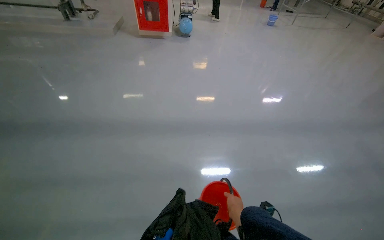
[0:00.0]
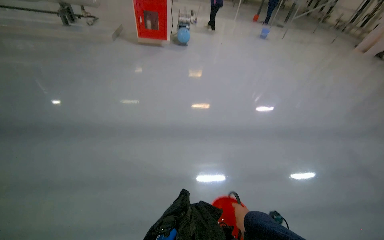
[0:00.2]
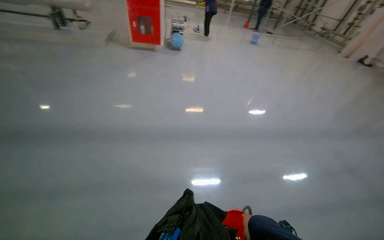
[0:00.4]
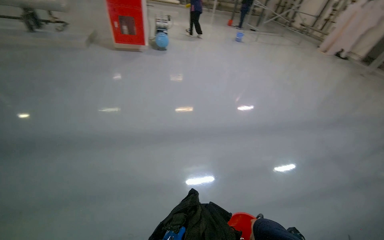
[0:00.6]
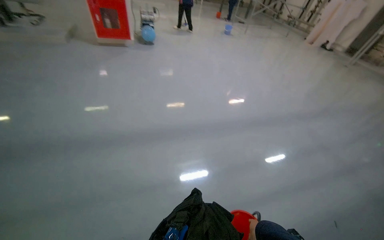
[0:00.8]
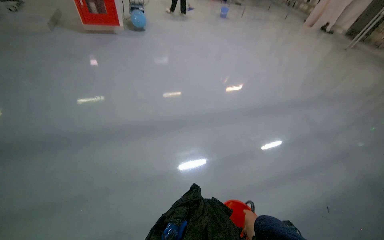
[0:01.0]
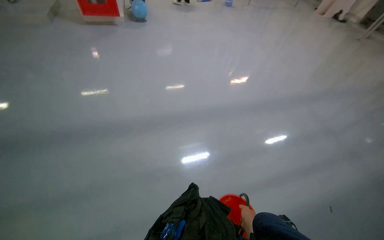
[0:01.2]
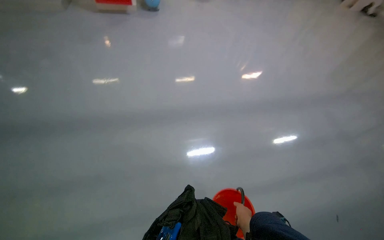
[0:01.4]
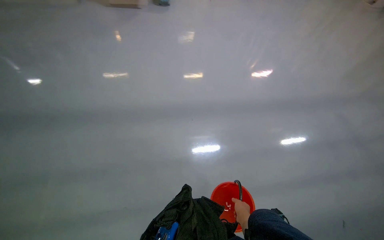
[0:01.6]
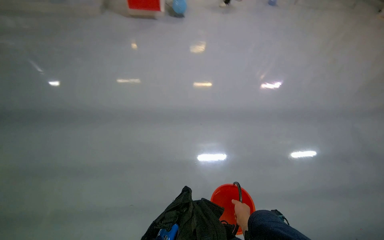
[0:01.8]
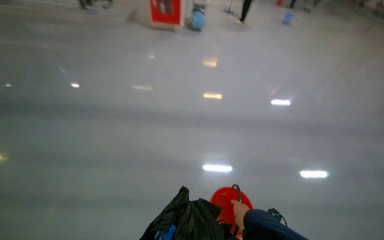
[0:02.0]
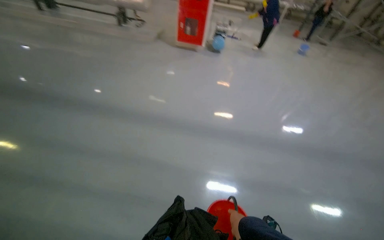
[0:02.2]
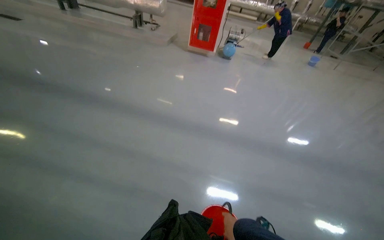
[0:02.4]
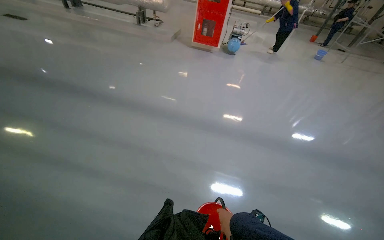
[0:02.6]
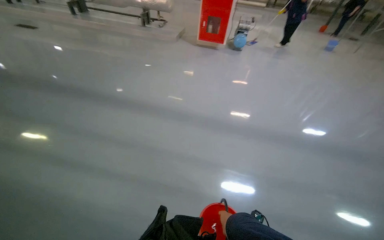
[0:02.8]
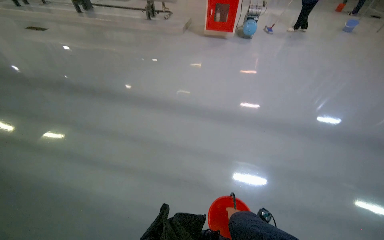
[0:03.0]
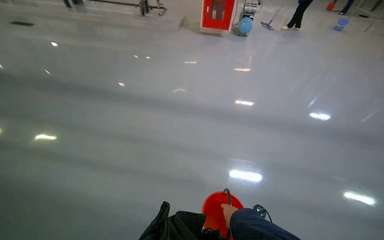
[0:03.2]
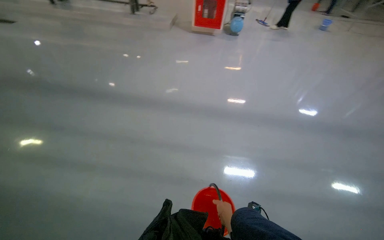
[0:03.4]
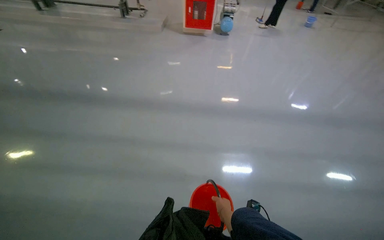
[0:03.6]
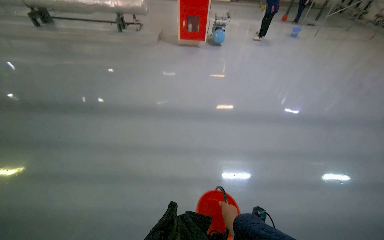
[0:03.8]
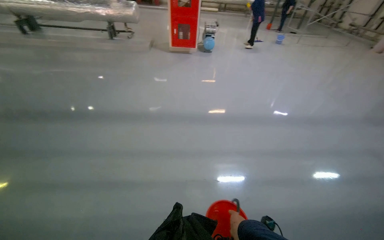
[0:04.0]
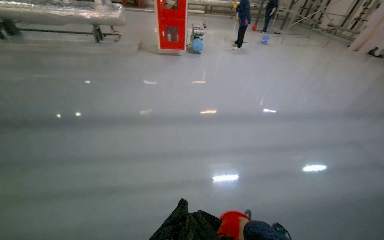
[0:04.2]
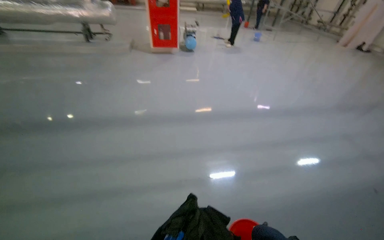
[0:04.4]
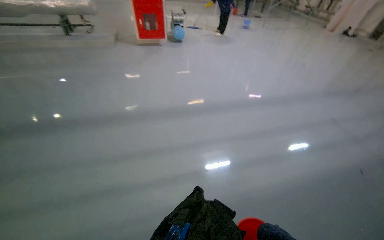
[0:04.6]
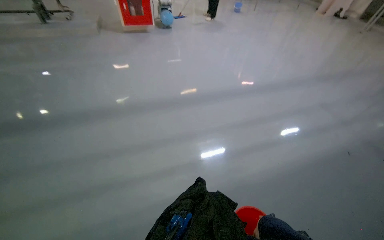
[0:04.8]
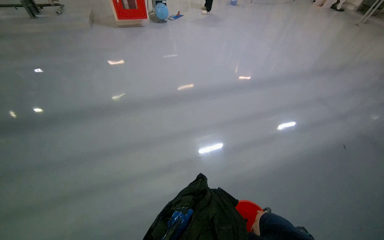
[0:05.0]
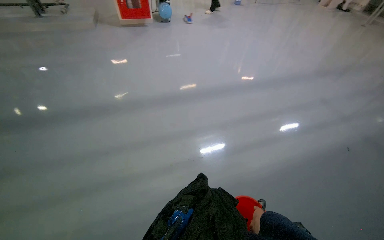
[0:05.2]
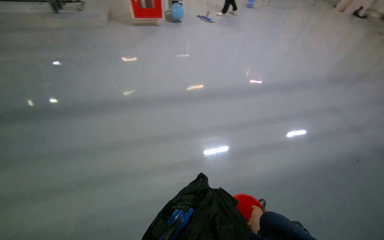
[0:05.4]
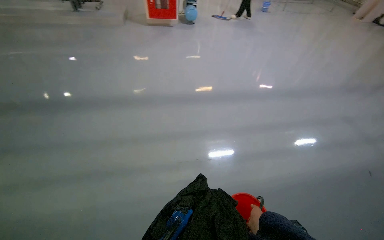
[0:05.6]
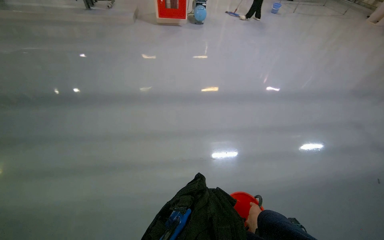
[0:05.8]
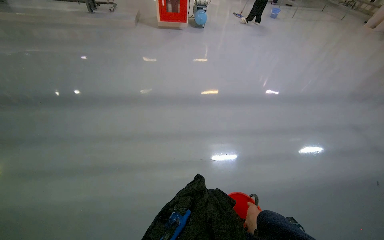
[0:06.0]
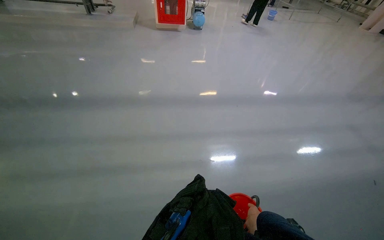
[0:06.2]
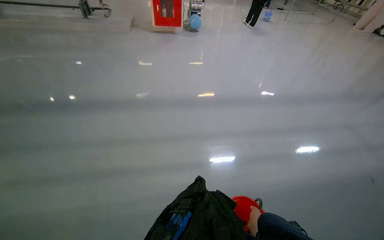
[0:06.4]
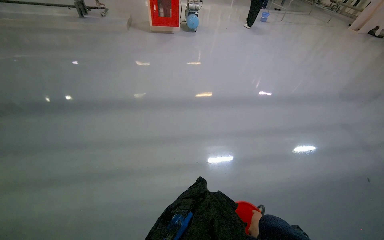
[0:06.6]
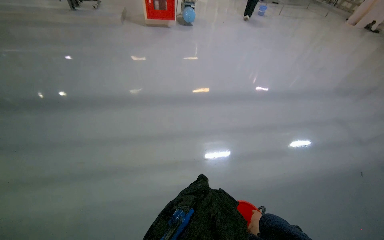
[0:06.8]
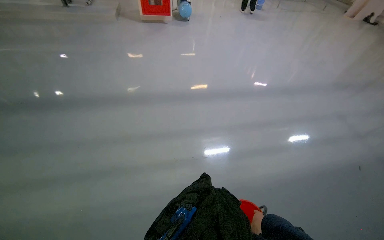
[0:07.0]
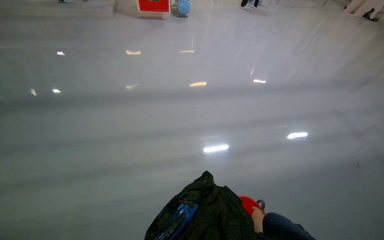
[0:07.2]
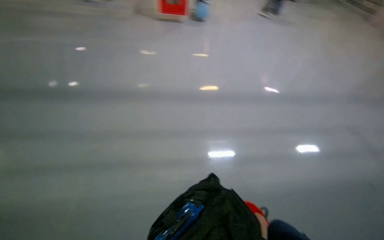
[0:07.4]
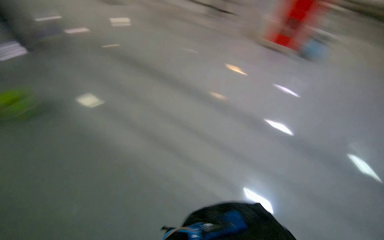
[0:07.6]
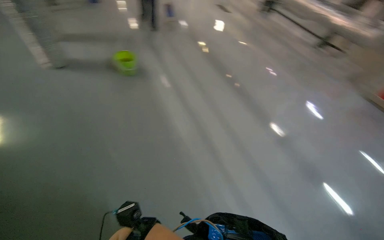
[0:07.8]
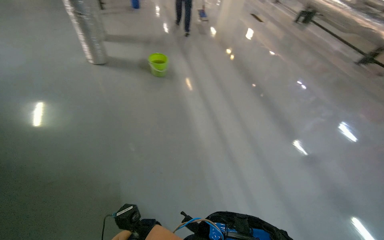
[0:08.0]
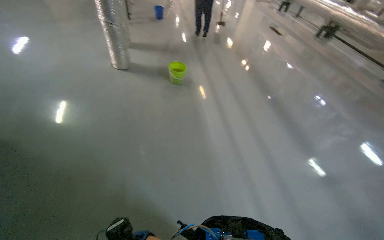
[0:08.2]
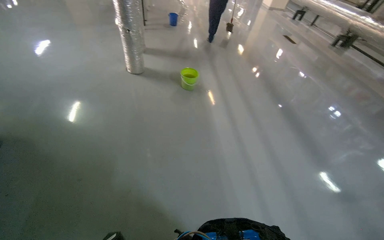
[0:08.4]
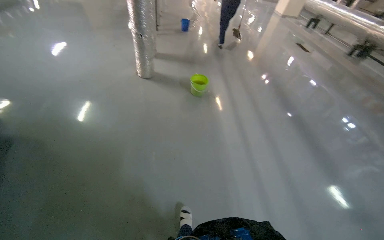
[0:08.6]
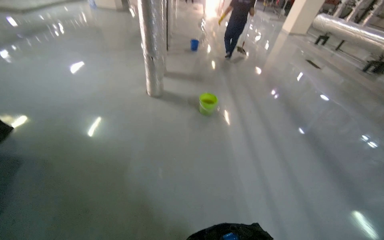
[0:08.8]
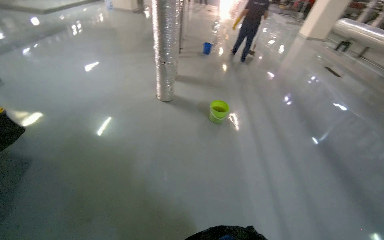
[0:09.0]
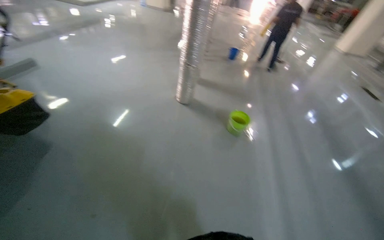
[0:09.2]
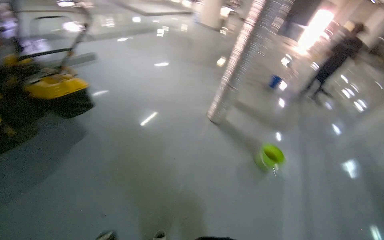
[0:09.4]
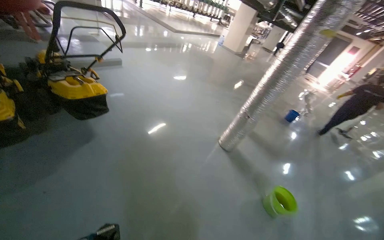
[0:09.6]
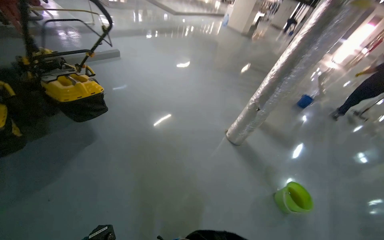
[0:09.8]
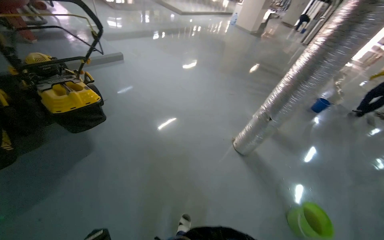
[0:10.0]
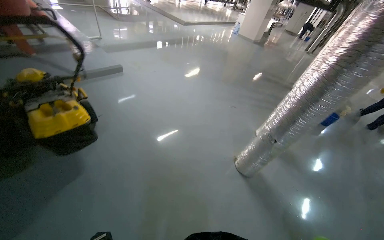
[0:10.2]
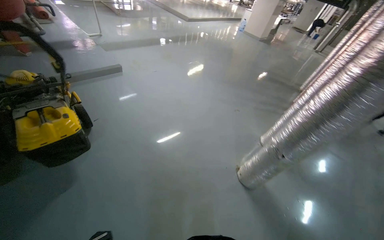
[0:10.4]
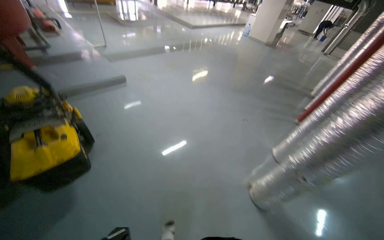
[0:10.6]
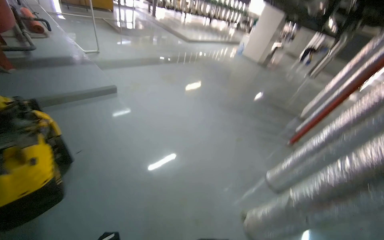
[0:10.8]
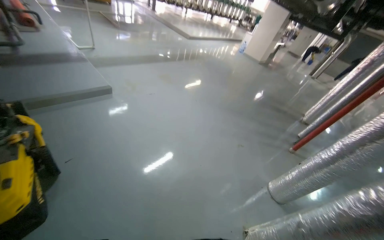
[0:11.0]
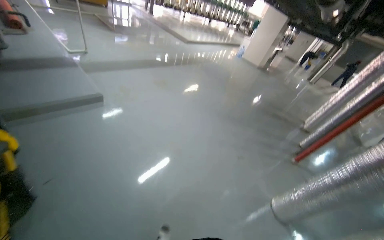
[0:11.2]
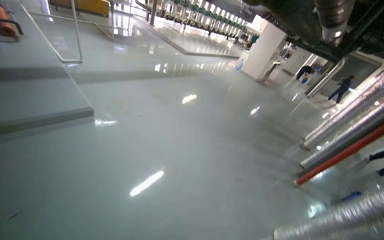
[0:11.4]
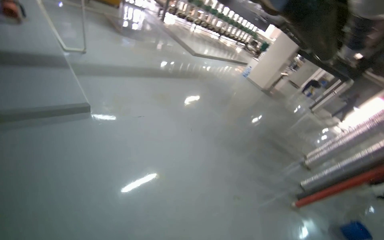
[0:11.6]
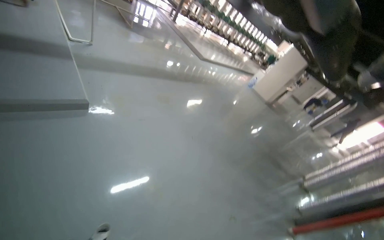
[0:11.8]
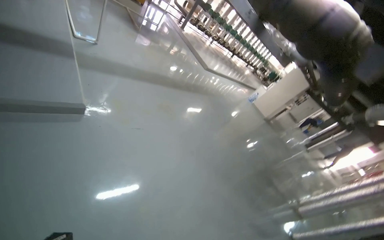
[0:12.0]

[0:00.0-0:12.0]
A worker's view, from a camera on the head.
Job: preparing cleaning supplies.
The whole recording: Preparing mop head for cleaning. The worker empties the dirty water from the bucket and takes clean water and picks up the mop head, dips it into the bucket, wrings it out, and places it on the floor.
0:01.6 to 0:03.0: The wearer looks about 25 degrees further to the left.
0:03.0 to 0:04.4: The head turns to the right by about 25 degrees.
0:06.0 to 0:07.6: The head turns to the left by approximately 35 degrees.
0:07.6 to 0:09.0: The camera is carried roughly 40 cm. The head turns to the left by some 65 degrees. The view tips upward by about 15 degrees.
0:09.0 to 0:10.4: The head travels about 1 m. The wearer looks approximately 40 degrees further to the left.
0:10.4 to 0:12.0: The camera is carried roughly 1 m.

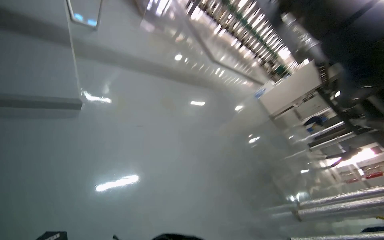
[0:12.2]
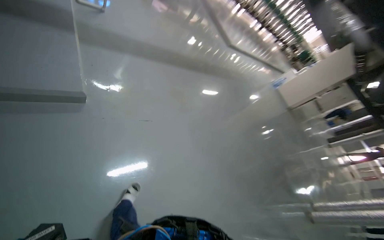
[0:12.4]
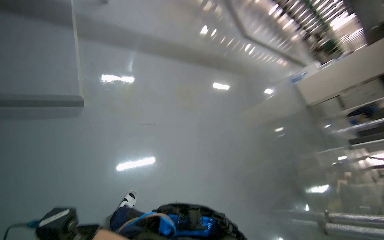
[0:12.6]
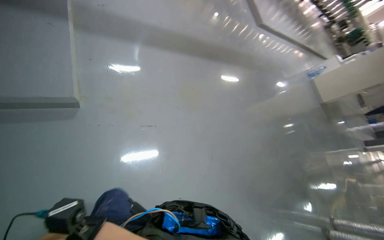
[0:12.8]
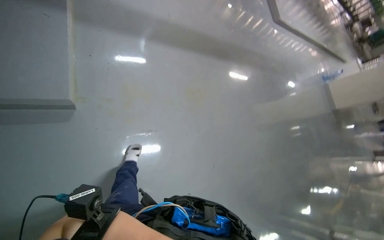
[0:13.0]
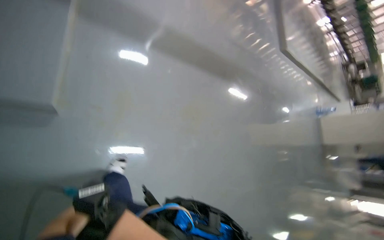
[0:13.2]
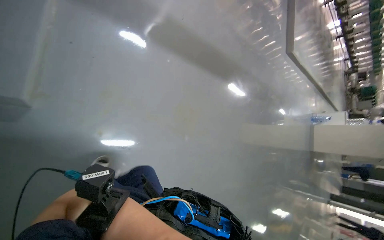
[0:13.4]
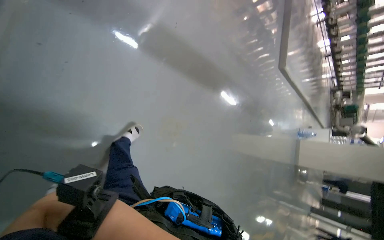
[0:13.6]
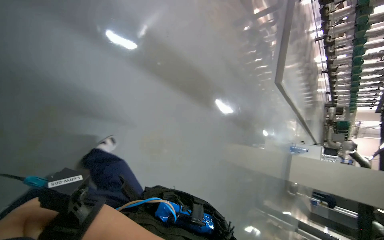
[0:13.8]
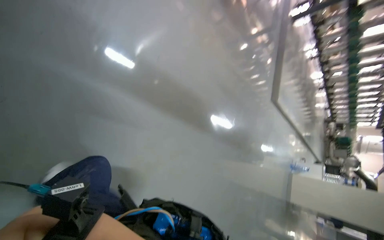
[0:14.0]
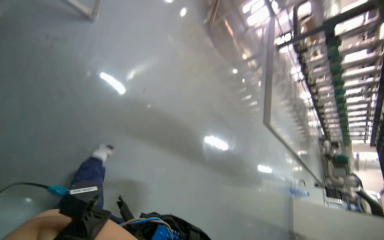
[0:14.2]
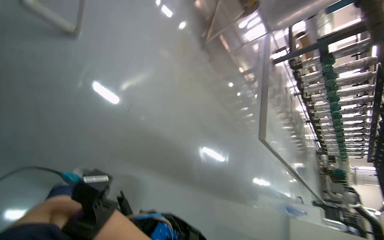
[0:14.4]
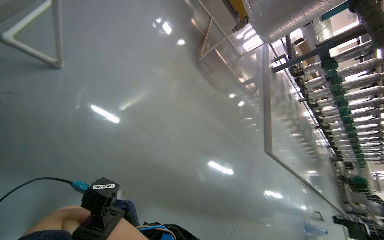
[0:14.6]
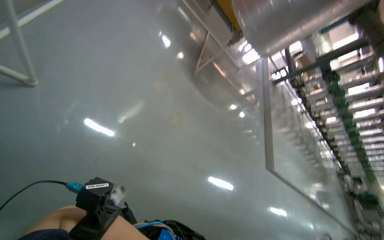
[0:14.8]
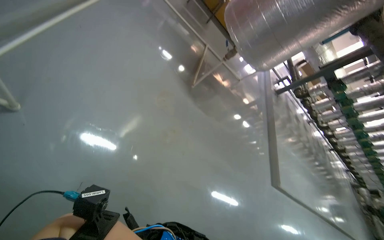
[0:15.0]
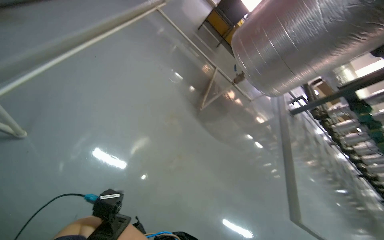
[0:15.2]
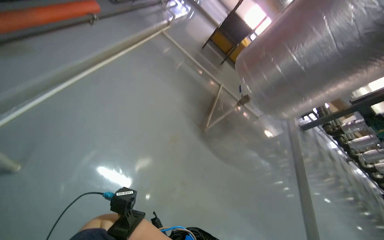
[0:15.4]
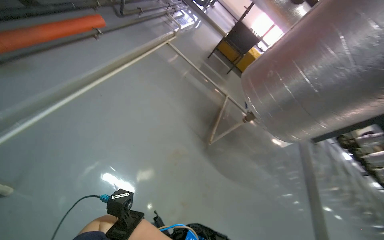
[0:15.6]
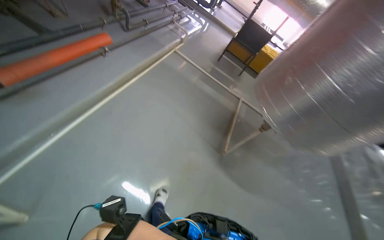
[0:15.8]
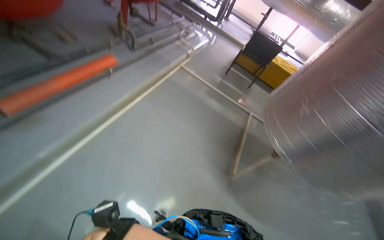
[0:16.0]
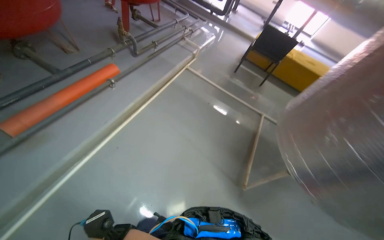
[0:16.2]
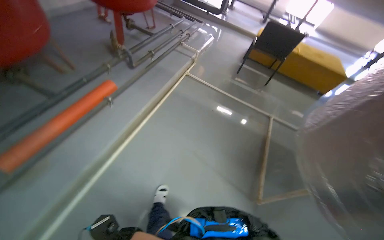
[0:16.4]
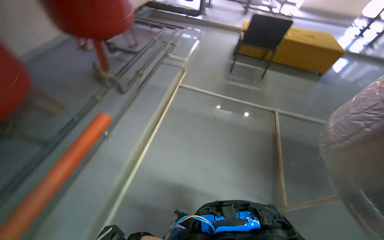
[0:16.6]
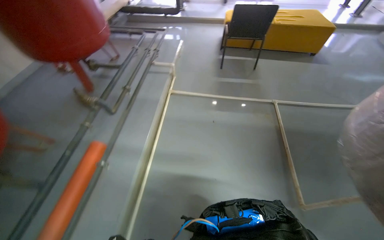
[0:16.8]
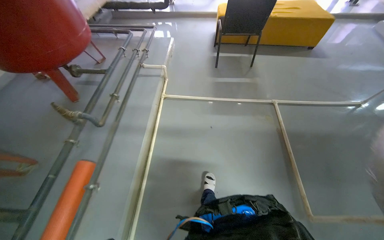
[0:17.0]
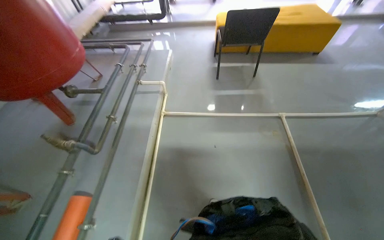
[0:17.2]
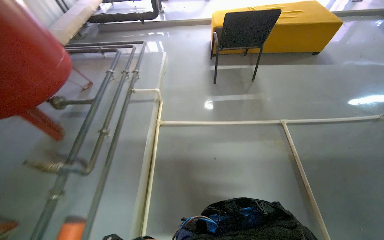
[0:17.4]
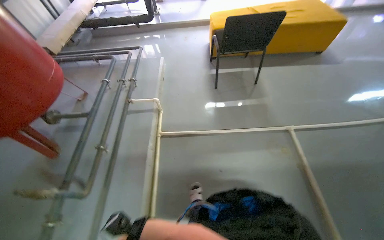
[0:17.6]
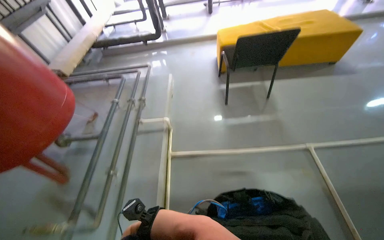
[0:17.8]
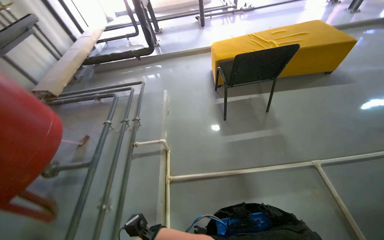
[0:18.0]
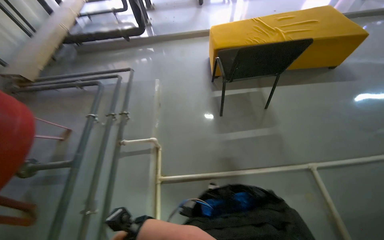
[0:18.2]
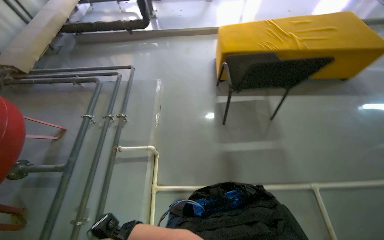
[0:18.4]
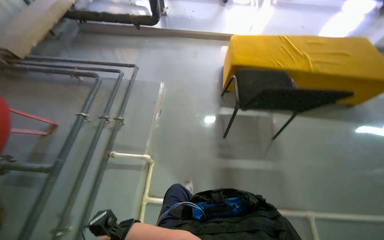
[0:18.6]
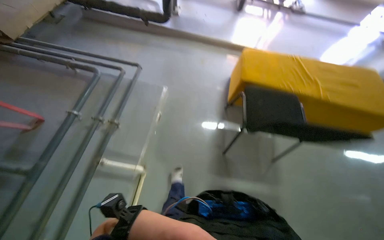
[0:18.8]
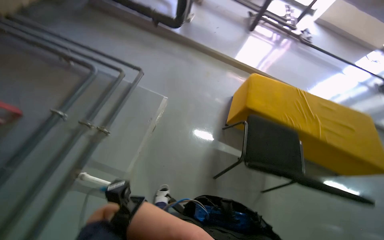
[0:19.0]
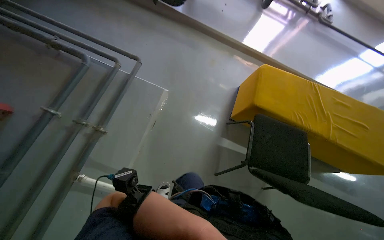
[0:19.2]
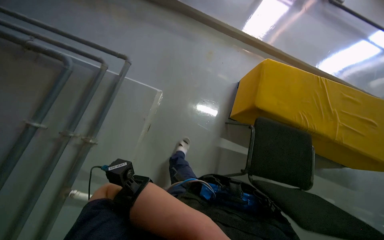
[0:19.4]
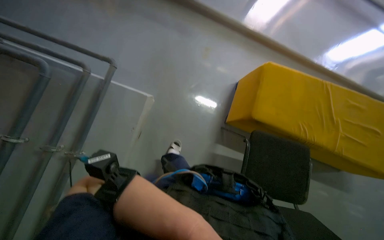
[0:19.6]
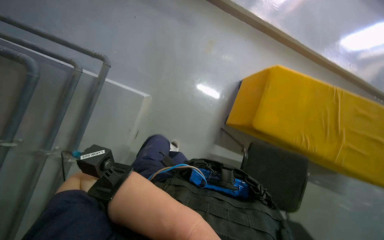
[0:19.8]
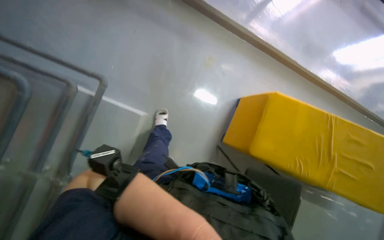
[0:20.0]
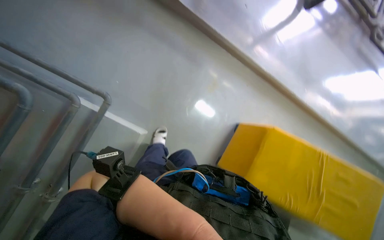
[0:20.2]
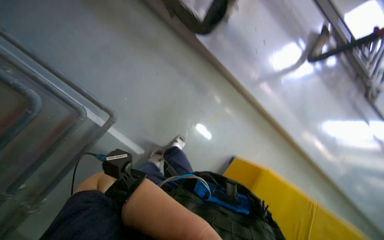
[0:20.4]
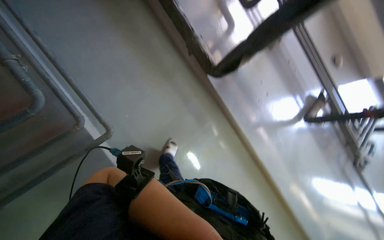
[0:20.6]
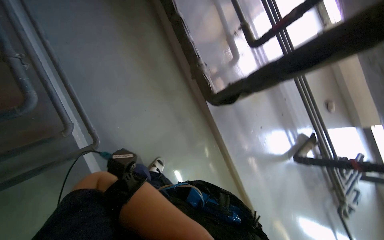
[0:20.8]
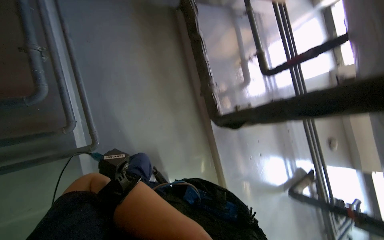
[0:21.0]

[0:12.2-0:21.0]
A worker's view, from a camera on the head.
Job: preparing cleaning supplies.
The whole recording: Preparing mop head for cleaning. The worker empties the dirty water from the bucket and takes clean water and picks up the mop head, dips it into the bucket, wrings it out, and places it on the floor.
0:12.2 to 0:13.6: The camera is carried some 1 m. The camera pitches downward, by some 20 degrees. The scene rotates clockwise by roughly 30 degrees.
0:13.6 to 0:15.2: The wearer moves some 1.5 m. The camera pitches upward, by some 35 degrees.
0:15.2 to 0:16.6: The camera is carried about 1 m. The camera is aimed about 25 degrees further to the left.
0:16.6 to 0:18.0: The head travels roughly 1 m.
0:18.0 to 0:19.6: The camera travels approximately 1.5 m. The view tilts approximately 25 degrees downward. Everything in view rotates some 30 degrees clockwise.
0:19.6 to 0:21.0: The view tips upward by approximately 20 degrees. Everything in view rotates approximately 45 degrees clockwise.
